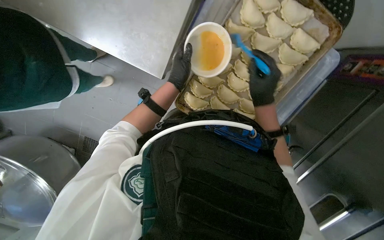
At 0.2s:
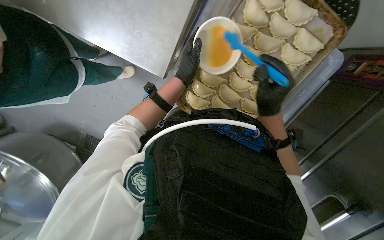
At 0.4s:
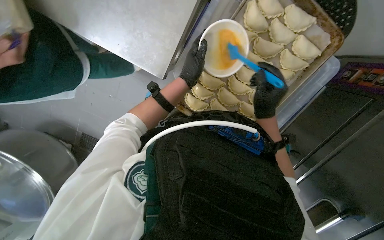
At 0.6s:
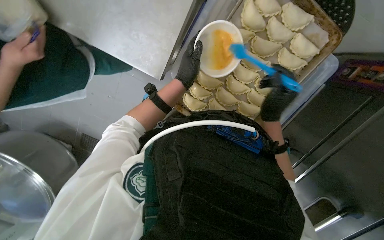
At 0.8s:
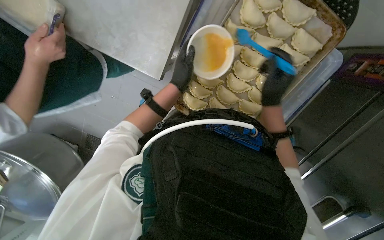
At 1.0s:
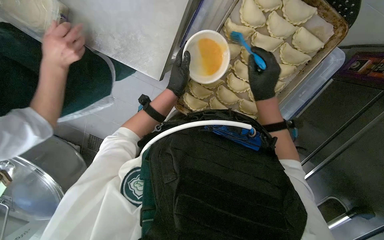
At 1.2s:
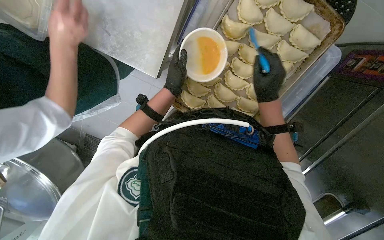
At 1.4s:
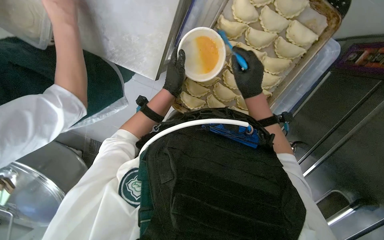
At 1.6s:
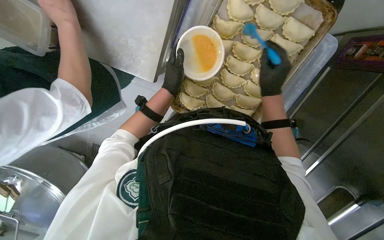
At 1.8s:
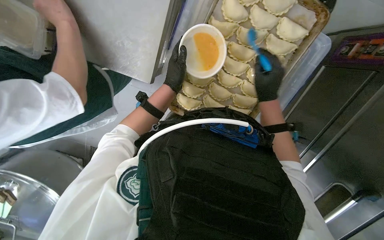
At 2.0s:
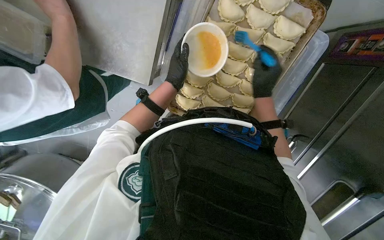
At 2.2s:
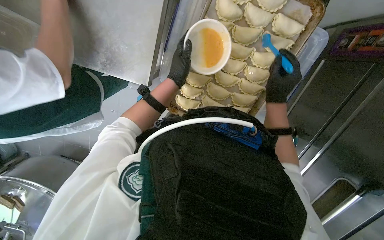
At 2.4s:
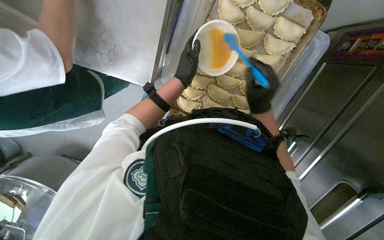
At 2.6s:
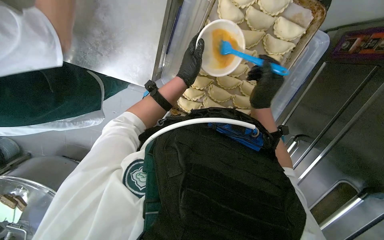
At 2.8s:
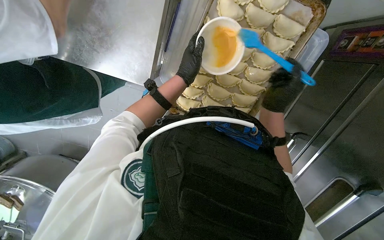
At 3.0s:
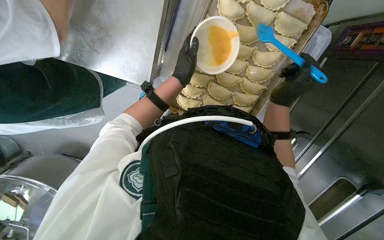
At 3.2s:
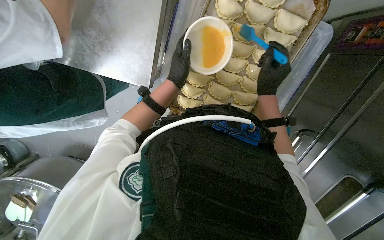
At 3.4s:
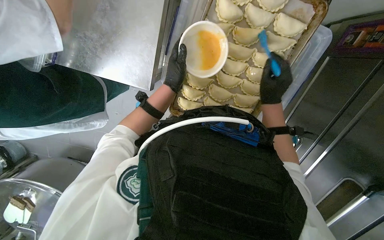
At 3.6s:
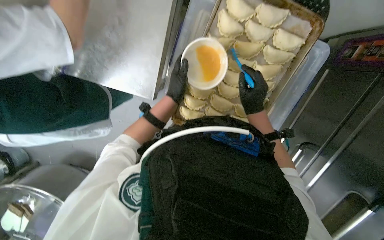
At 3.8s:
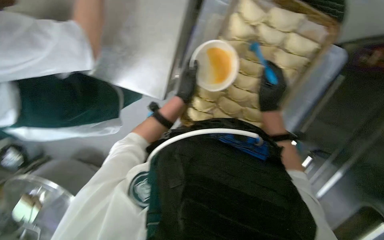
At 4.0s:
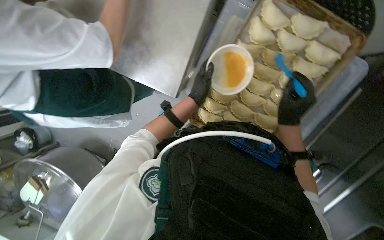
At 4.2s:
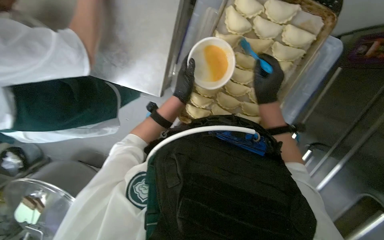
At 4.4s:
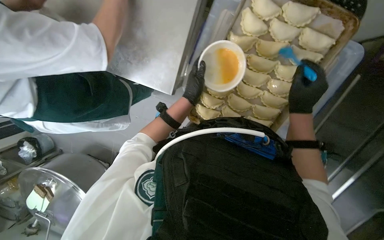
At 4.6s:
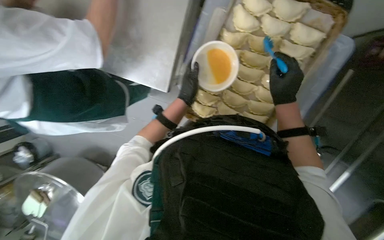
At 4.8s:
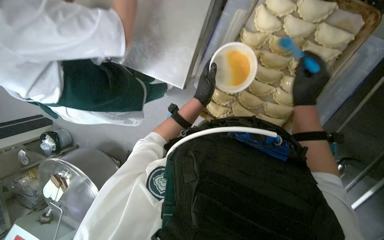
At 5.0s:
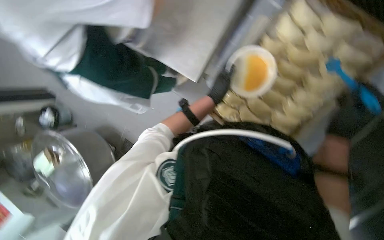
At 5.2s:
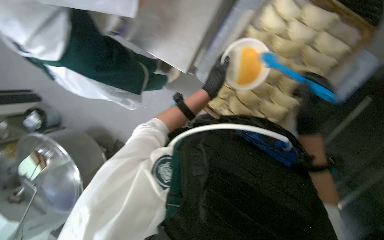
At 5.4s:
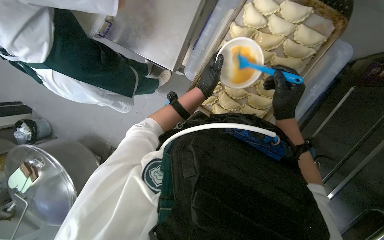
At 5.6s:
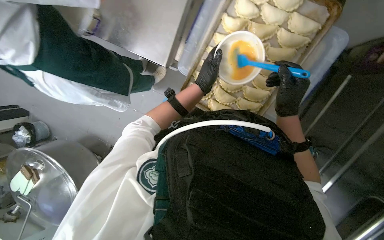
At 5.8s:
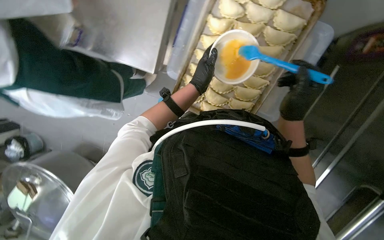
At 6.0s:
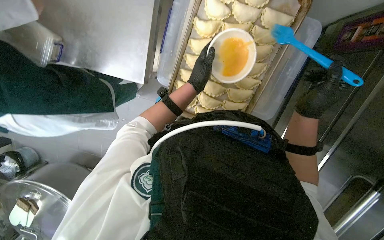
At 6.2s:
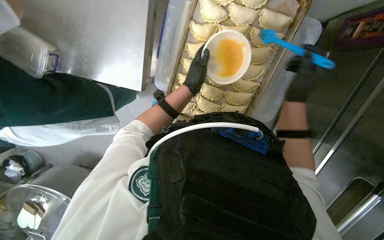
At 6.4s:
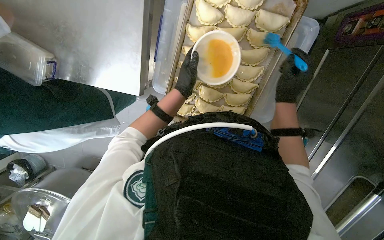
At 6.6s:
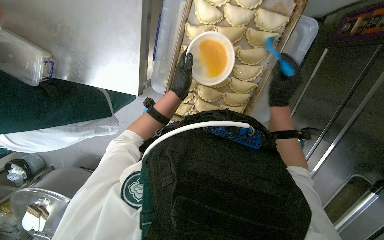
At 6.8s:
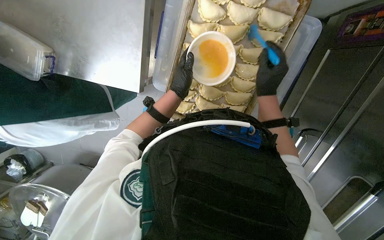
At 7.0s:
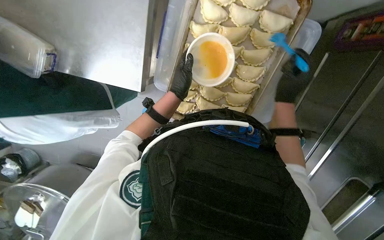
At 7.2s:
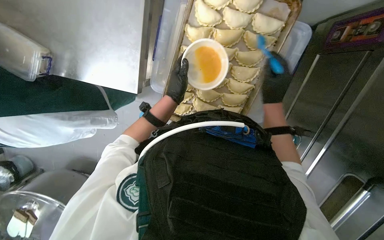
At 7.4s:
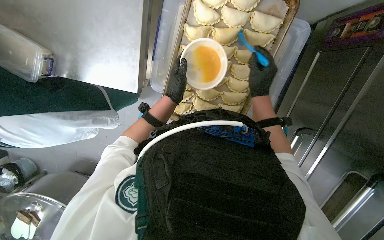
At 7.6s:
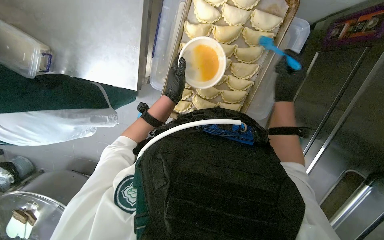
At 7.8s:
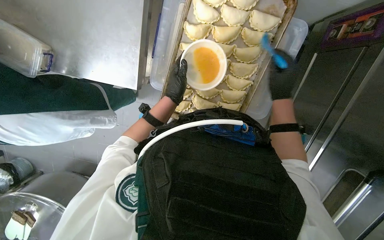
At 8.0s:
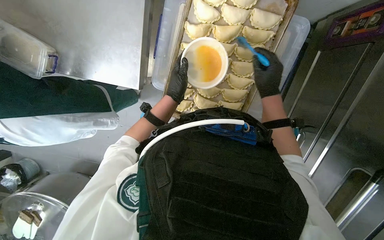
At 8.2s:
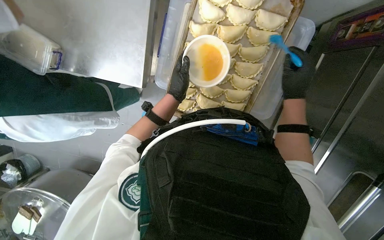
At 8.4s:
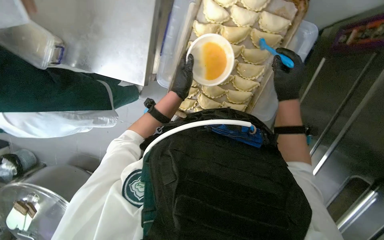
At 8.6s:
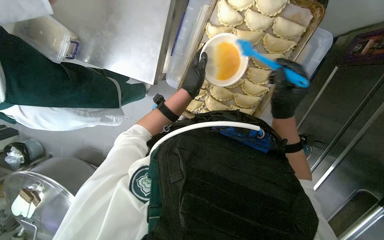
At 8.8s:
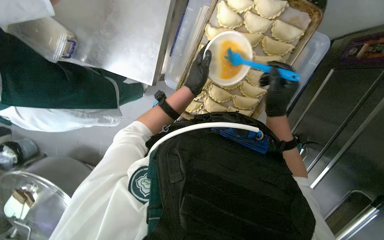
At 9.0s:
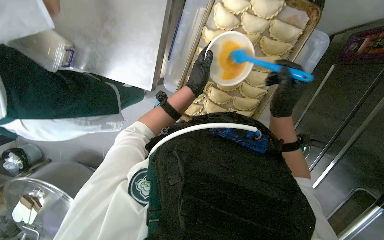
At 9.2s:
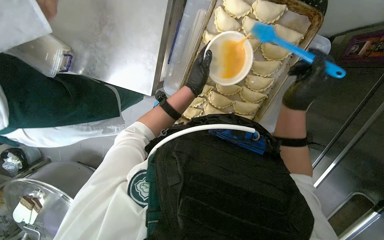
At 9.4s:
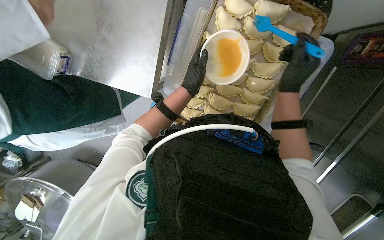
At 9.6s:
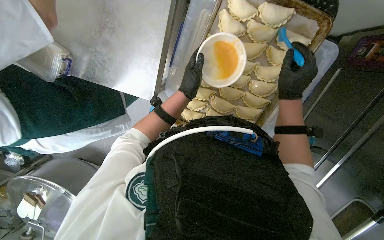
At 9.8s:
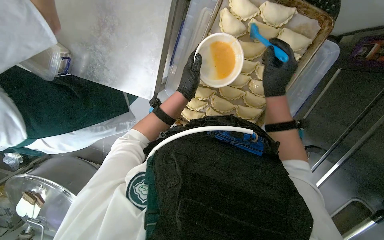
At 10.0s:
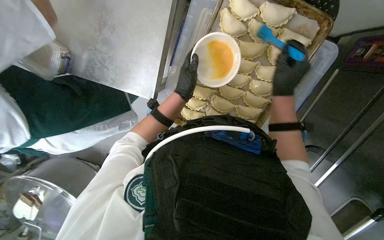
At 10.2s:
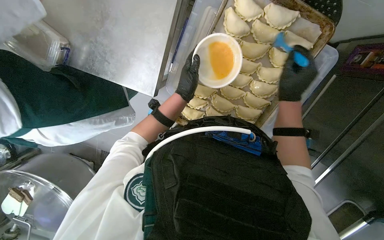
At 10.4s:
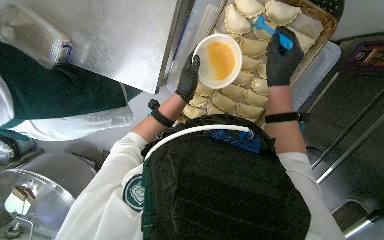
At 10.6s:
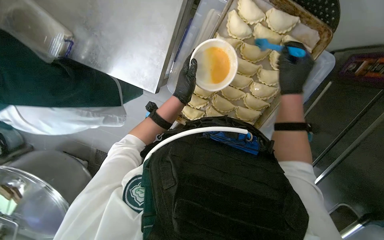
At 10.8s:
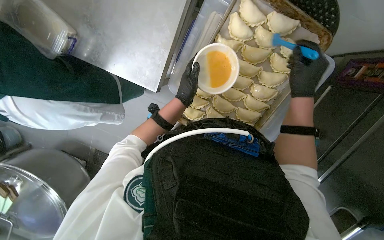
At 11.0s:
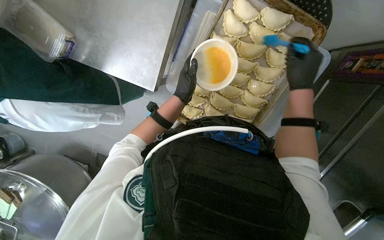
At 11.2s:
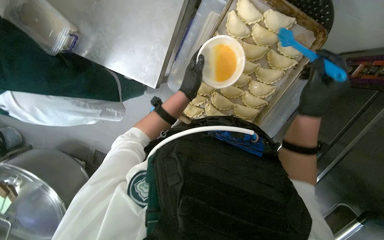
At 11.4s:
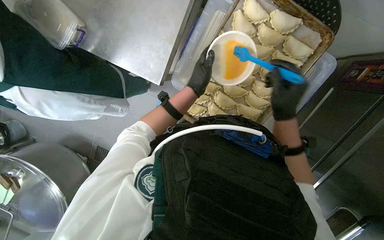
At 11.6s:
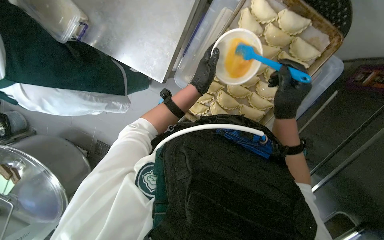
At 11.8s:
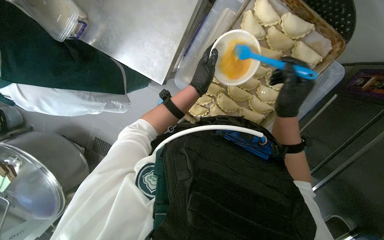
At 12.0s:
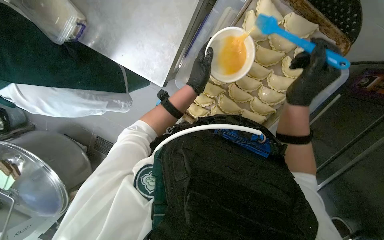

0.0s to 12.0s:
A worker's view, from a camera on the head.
Job: preparing food.
The whole recording: Brushing dumplings with egg wash. The worker brushes egg wash onto the dumplings on a baking sheet.
0.0s to 1.6s: The hands make small movements and keep their place.
1.6s to 4.4s: The hands are busy where they are.
9.0s to 10.4s: The right hand is displaced up the picture by some 10 cm.

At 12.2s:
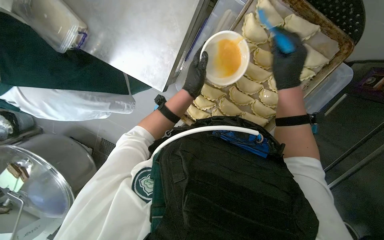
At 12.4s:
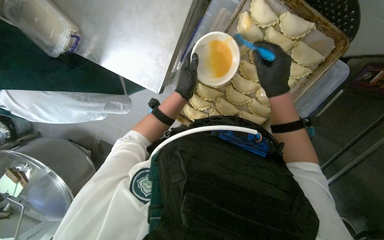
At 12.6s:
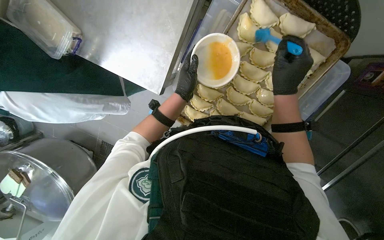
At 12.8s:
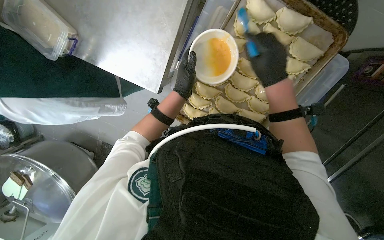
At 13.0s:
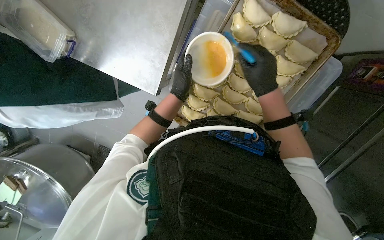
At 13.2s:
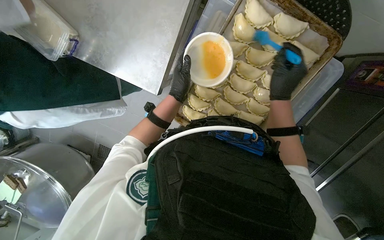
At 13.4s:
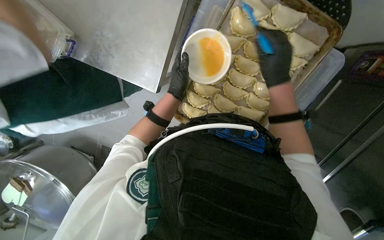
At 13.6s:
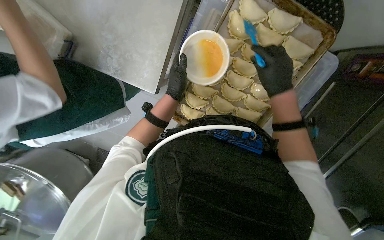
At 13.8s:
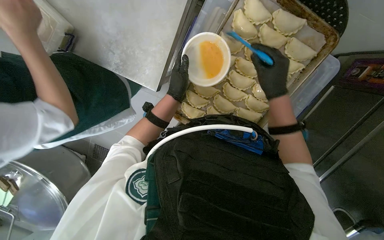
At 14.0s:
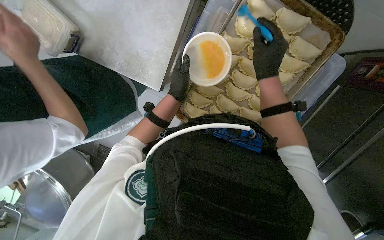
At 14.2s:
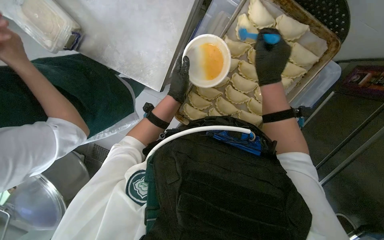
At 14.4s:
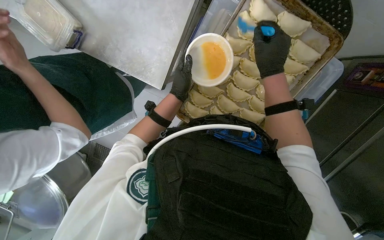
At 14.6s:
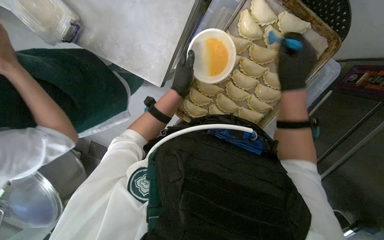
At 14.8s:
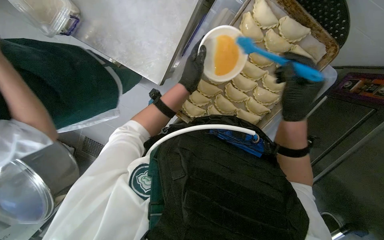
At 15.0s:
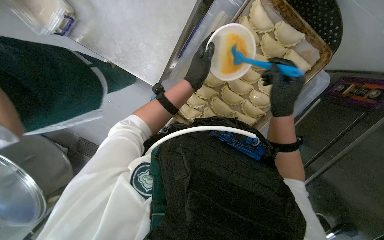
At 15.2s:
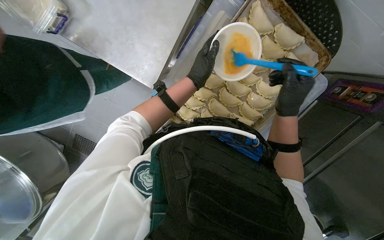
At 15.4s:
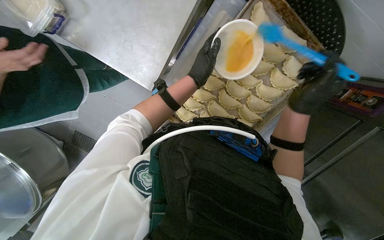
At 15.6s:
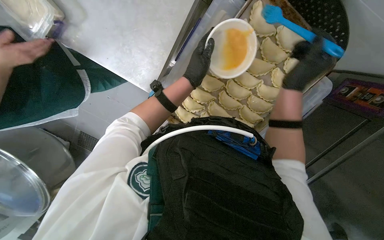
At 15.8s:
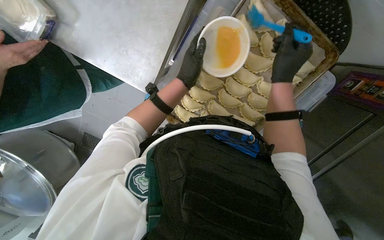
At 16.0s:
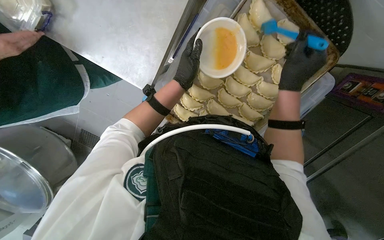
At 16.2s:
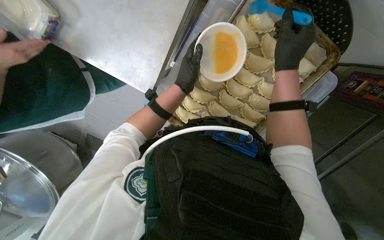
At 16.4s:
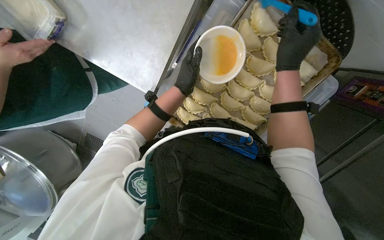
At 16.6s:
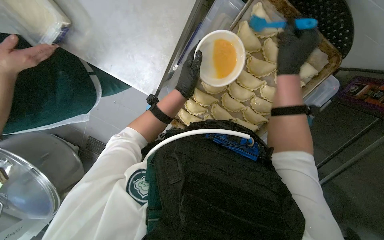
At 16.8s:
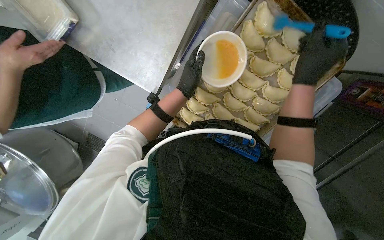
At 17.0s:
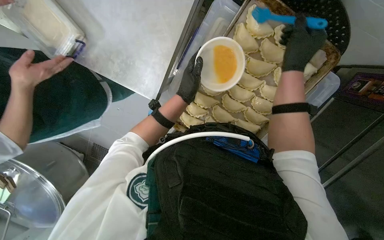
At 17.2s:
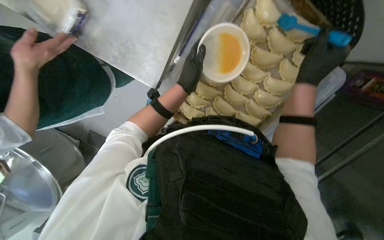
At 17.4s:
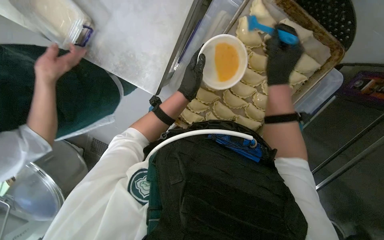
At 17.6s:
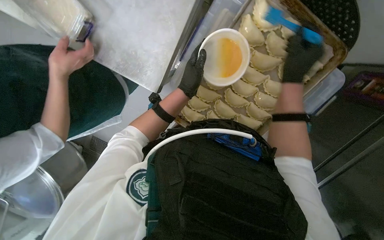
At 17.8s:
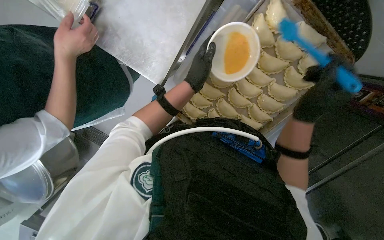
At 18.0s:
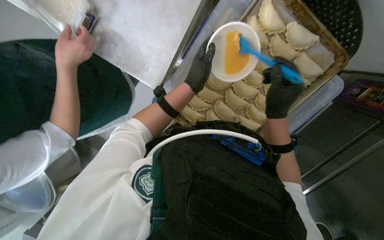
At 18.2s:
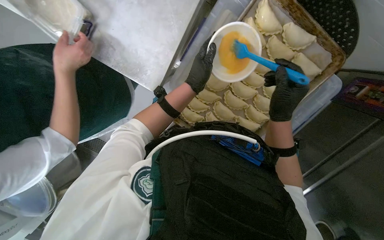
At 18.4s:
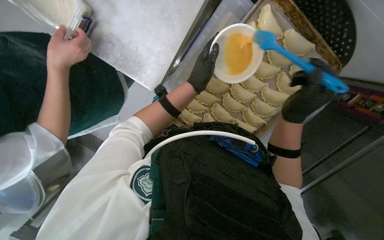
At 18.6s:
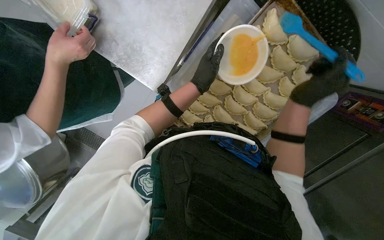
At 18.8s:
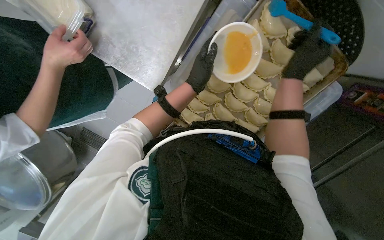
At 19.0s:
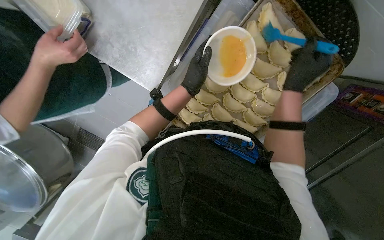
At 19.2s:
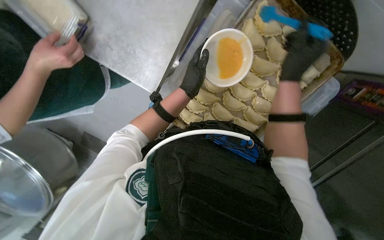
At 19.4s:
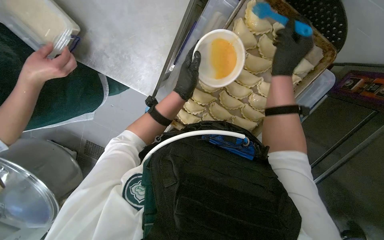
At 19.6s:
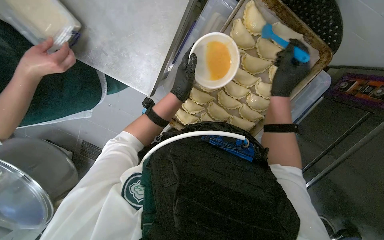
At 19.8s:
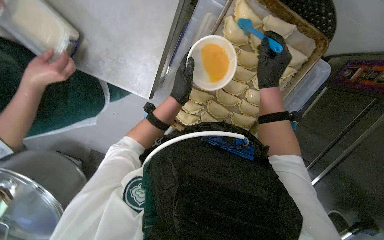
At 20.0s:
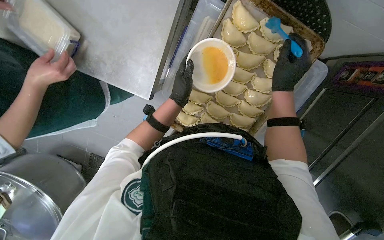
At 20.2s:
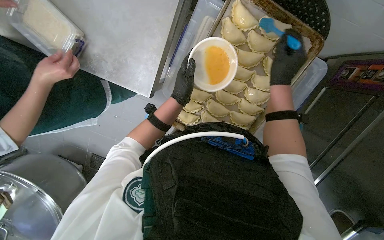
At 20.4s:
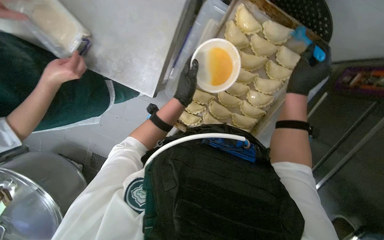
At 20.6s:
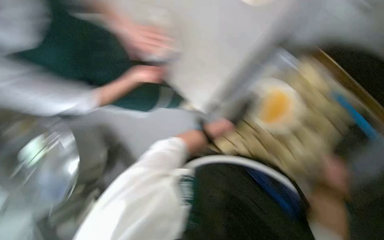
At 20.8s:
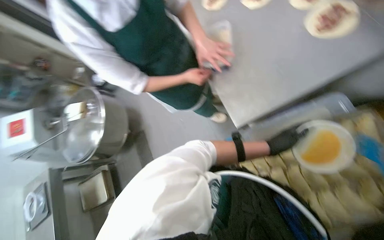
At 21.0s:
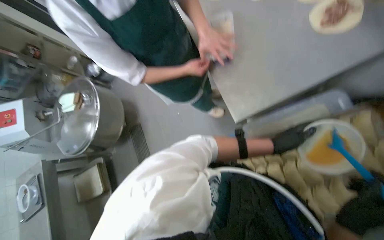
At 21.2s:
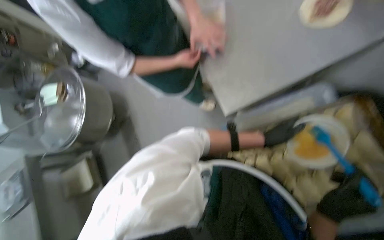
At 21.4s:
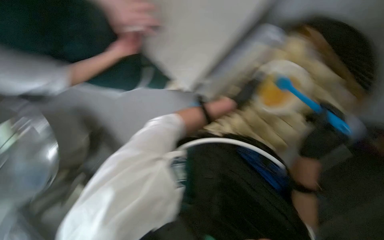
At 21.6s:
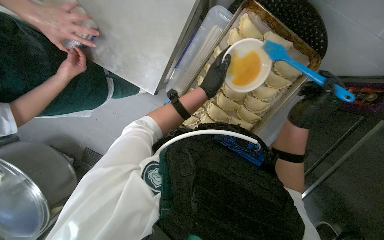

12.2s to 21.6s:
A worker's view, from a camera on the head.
Job: preparing food.
The whole recording: Brushing dumplings with egg wash. The worker brushes egg wash onto the dumplings on a baking sheet.
12.2s to 13.8s: The hands work in one place, with small movements.
13.8s to 15.4s: The hands make small movements and keep their place.
15.4s to 17.0s: The right hand moves up the picture, approximately 15 cm.
17.0s to 18.4s: The right hand travels down the picture by about 15 cm.
20.0s to 21.6s: The wearer looks some 30 degrees further to the right.
